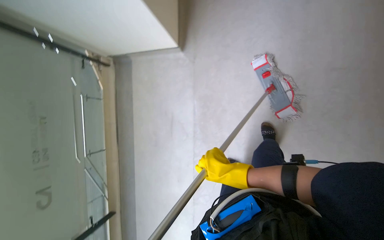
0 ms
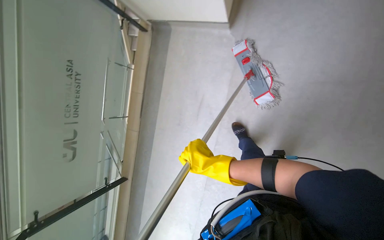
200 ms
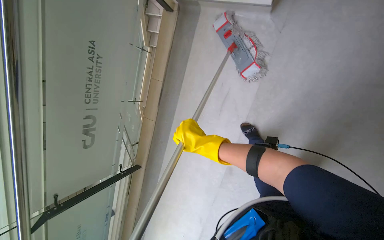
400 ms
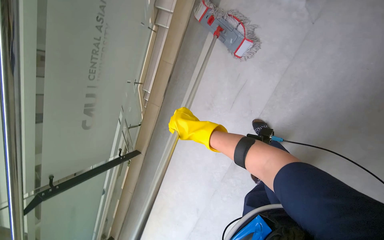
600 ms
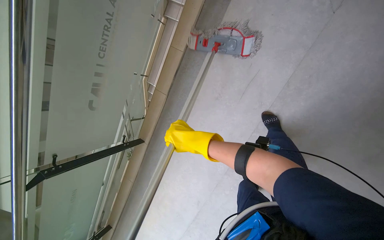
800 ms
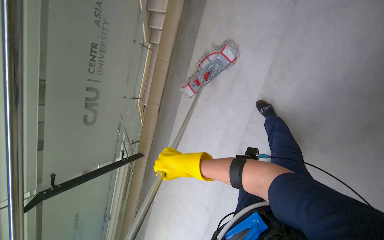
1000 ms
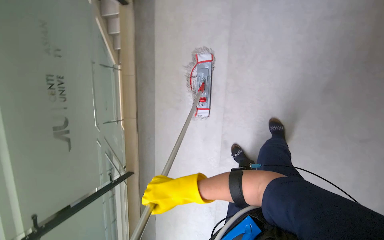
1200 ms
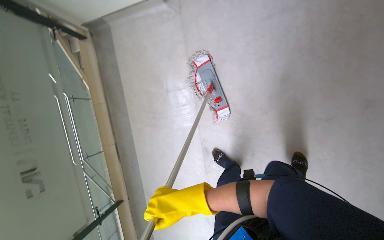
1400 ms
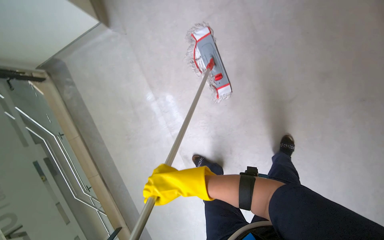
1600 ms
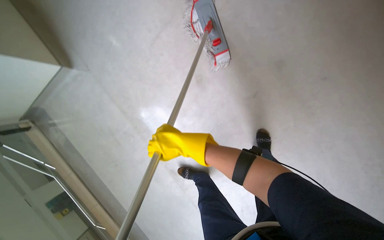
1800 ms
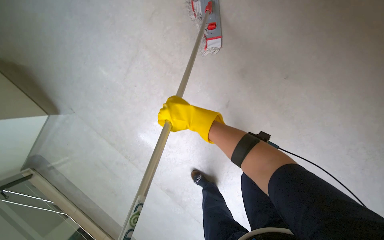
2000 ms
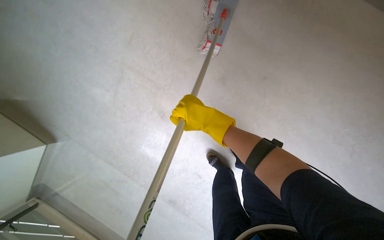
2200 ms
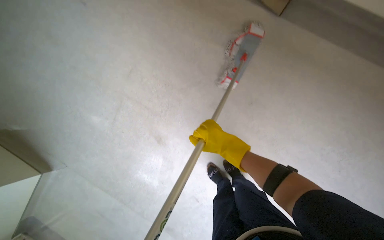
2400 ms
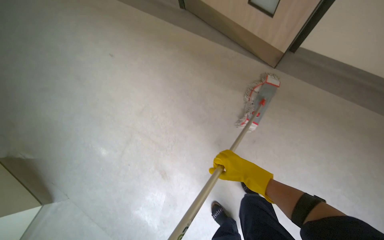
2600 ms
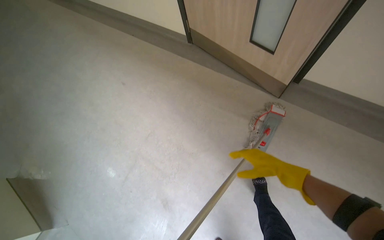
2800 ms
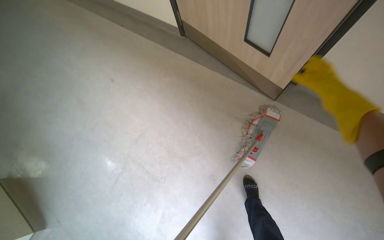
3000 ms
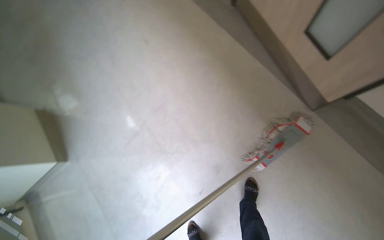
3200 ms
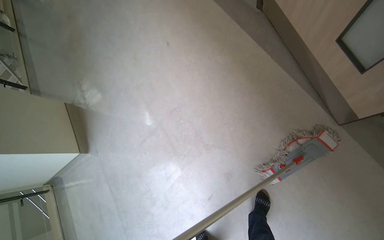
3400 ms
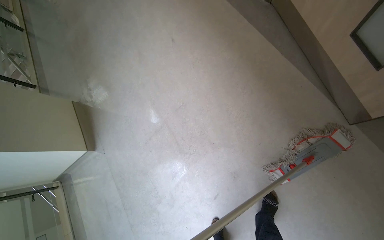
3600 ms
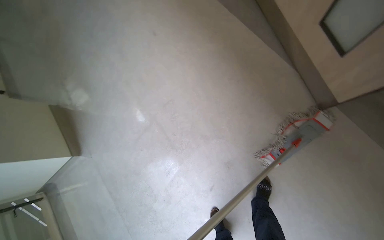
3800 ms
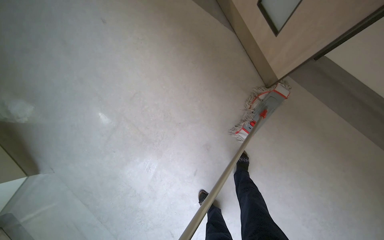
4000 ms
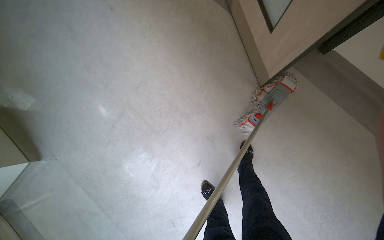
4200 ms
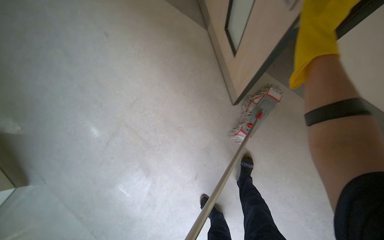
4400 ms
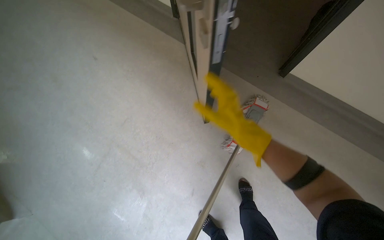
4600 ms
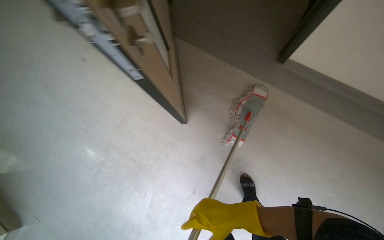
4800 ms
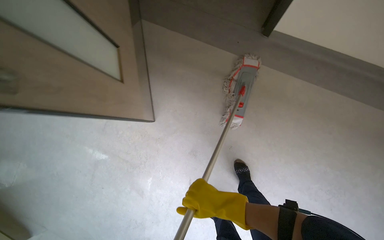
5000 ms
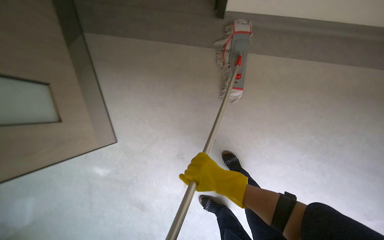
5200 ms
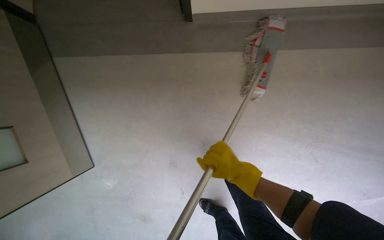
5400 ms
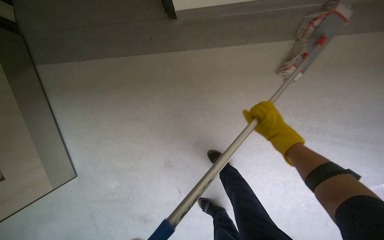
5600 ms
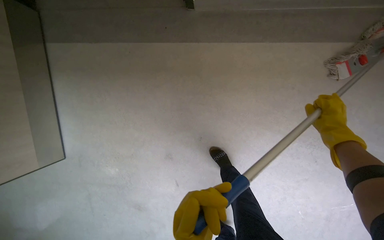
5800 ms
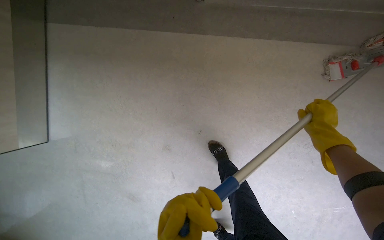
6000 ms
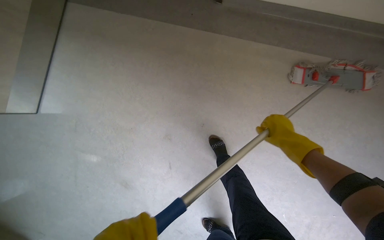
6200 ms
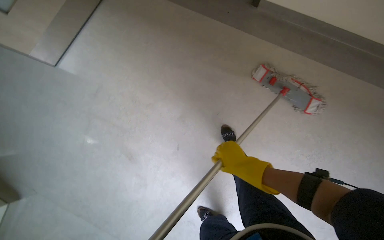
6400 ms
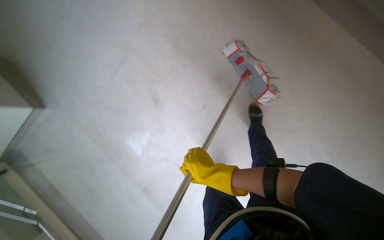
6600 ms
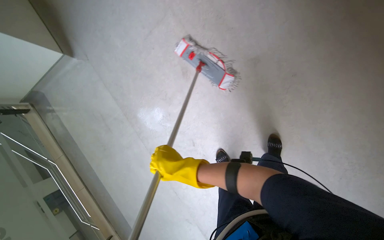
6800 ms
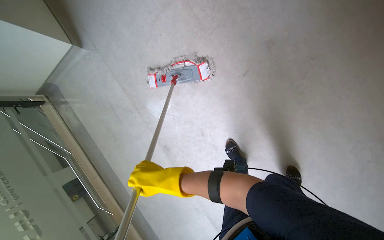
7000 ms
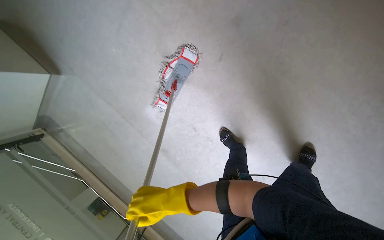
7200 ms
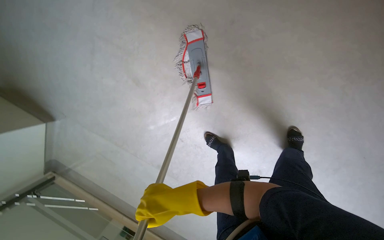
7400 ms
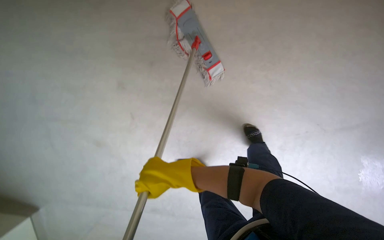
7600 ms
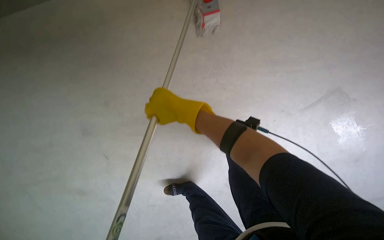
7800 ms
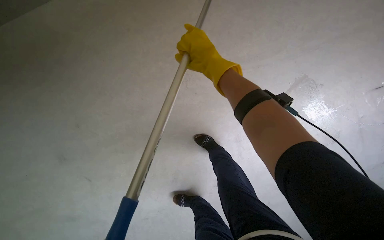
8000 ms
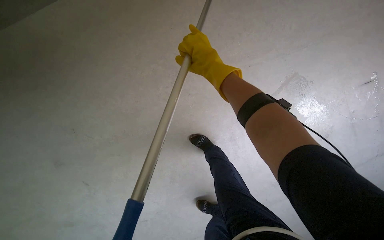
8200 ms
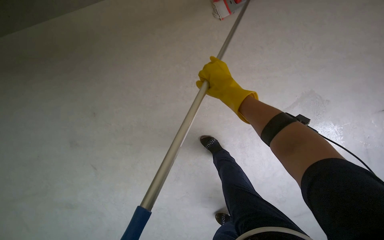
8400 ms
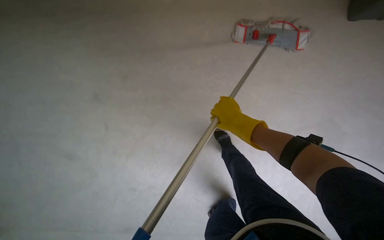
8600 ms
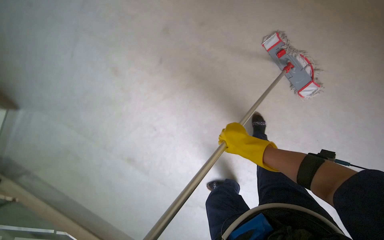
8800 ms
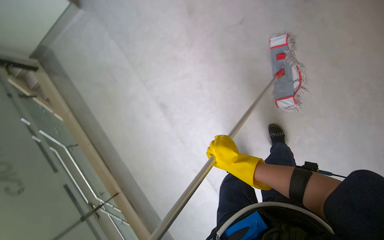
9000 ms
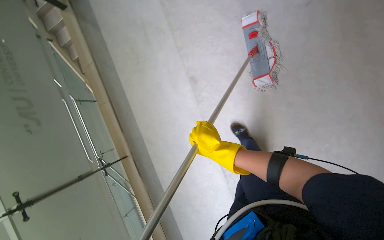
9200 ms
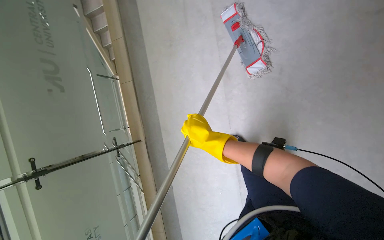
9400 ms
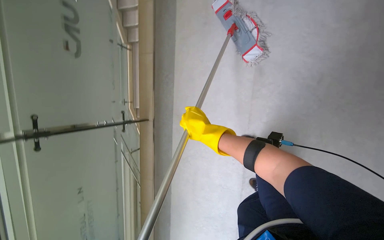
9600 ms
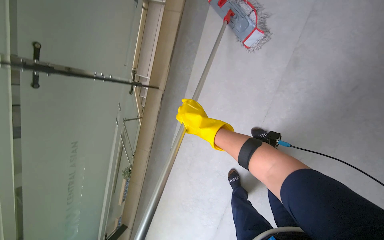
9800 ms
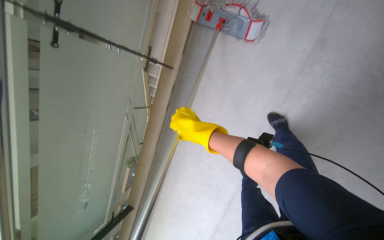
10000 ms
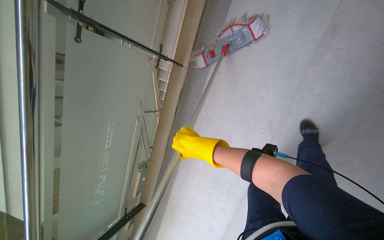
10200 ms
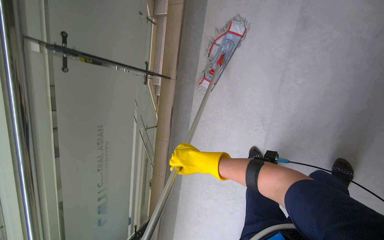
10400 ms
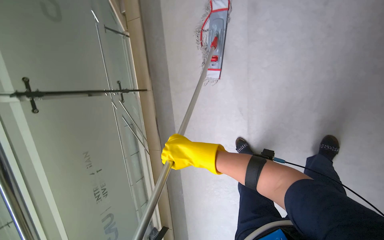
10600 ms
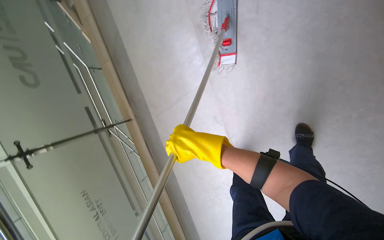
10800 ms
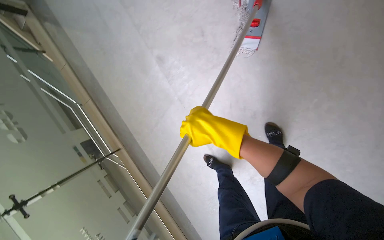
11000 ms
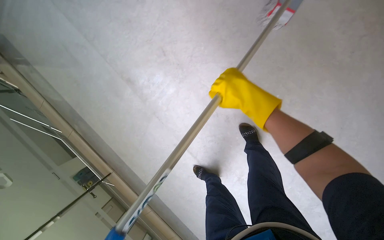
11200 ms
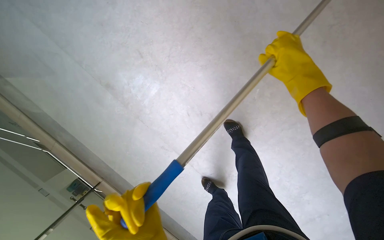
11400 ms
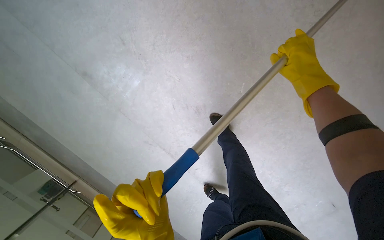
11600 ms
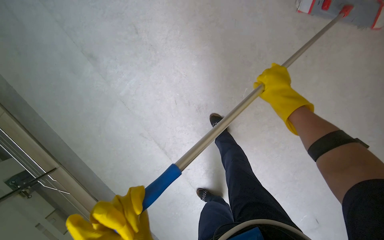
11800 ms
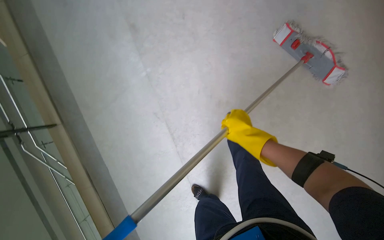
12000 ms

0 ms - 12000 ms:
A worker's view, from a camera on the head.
Job: mopping floor.
The whole recording: Mopping hallway floor. The worker mops the hallway floor with a flat mop, occasionally cleaning the mop in the bucket.
0 ms - 1600 ms: The wearer's head swings roughly 45 degrees to the right.
4400 ms - 6000 ms: The right hand moves farther from the camera and to the right, roughly 50 cm.
6000 ms - 7600 ms: The wearer moves some 40 cm.
9000 ms - 10400 ms: The camera travels some 50 cm. The view swings roughly 60 degrees to the left. The wearer looks roughly 30 degrees further upward. The scene rotates counterclockwise by approximately 70 degrees.

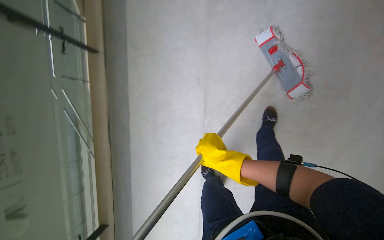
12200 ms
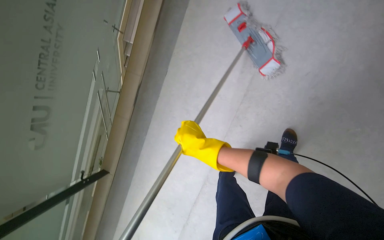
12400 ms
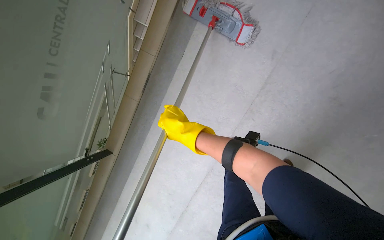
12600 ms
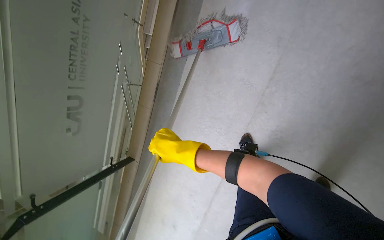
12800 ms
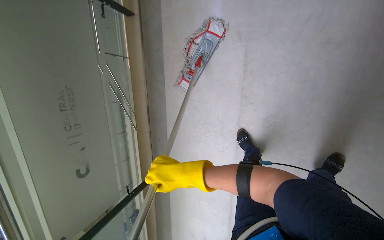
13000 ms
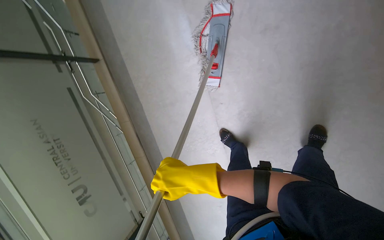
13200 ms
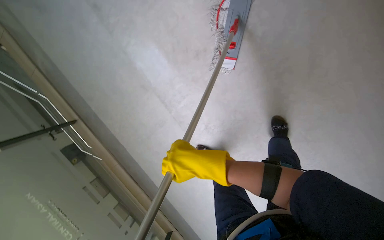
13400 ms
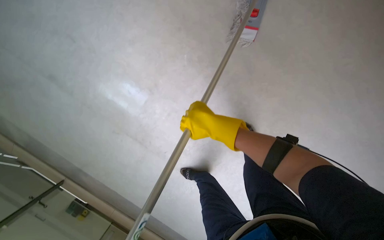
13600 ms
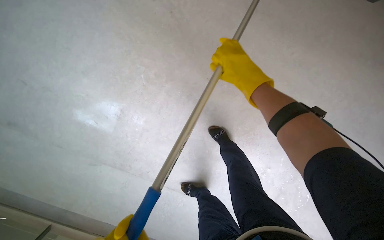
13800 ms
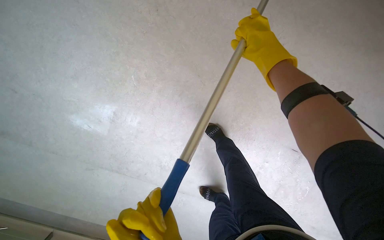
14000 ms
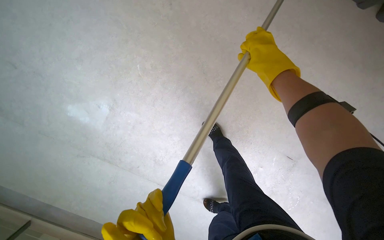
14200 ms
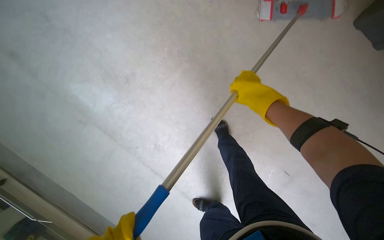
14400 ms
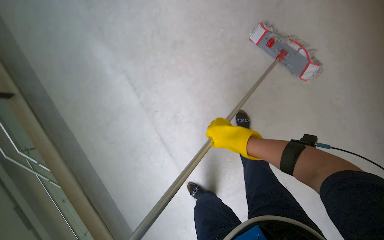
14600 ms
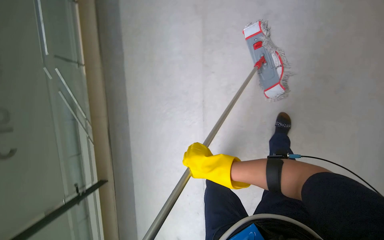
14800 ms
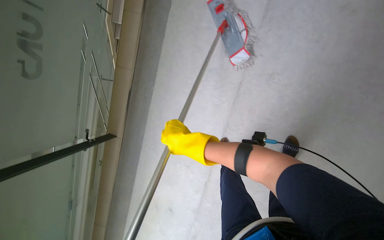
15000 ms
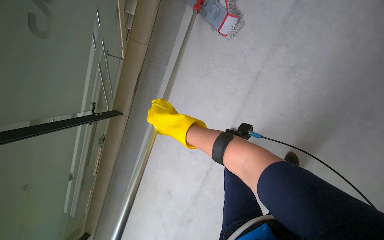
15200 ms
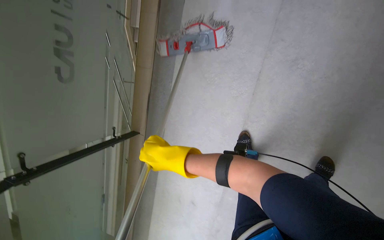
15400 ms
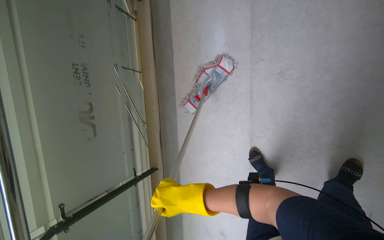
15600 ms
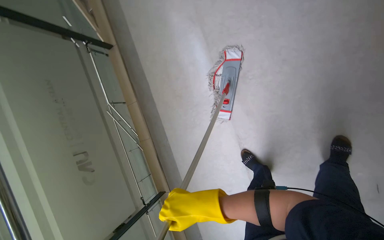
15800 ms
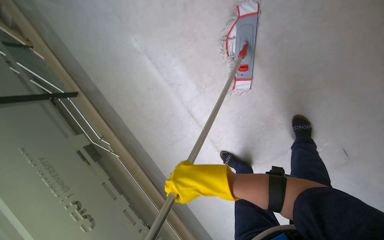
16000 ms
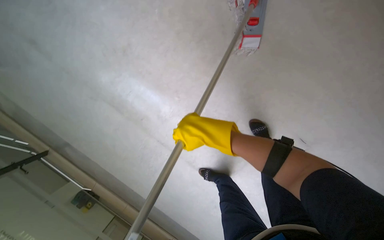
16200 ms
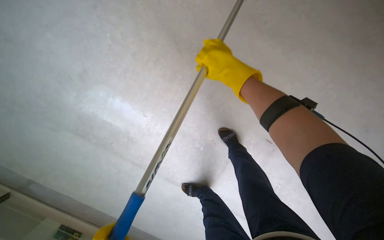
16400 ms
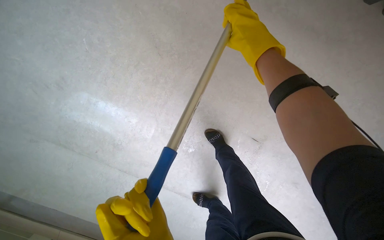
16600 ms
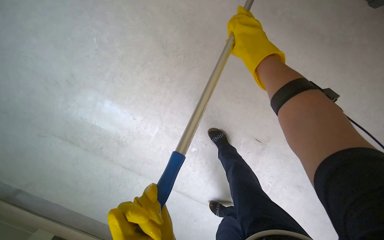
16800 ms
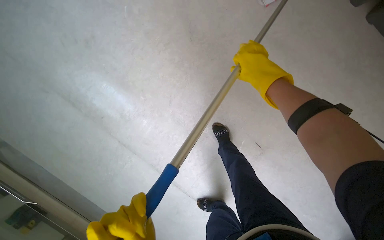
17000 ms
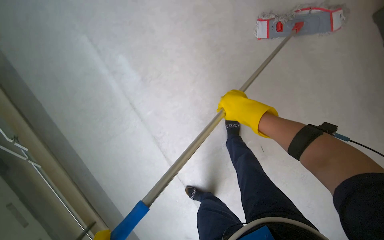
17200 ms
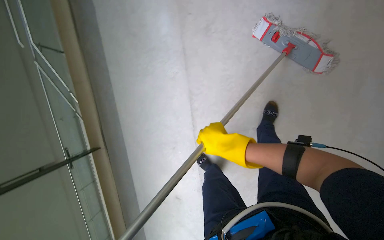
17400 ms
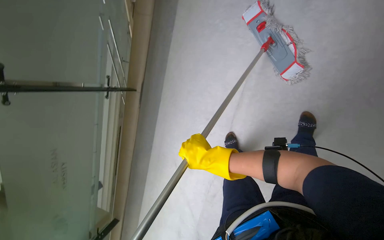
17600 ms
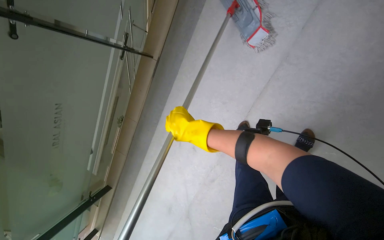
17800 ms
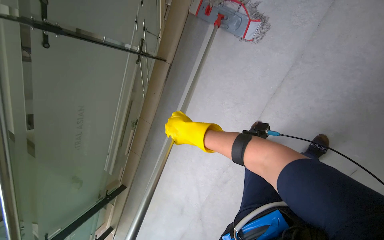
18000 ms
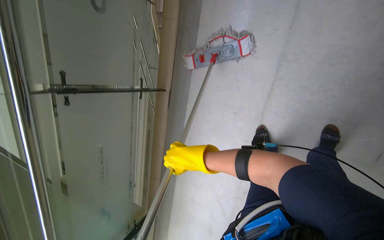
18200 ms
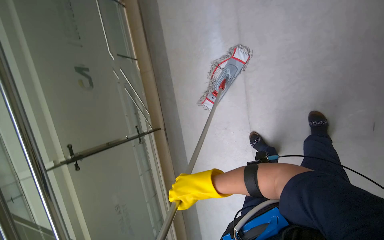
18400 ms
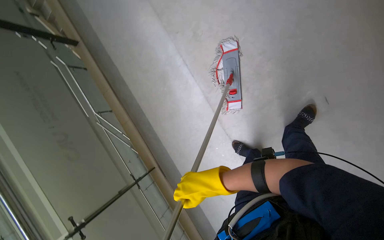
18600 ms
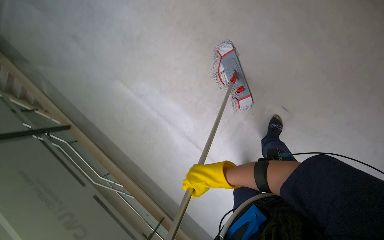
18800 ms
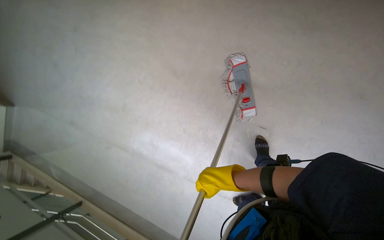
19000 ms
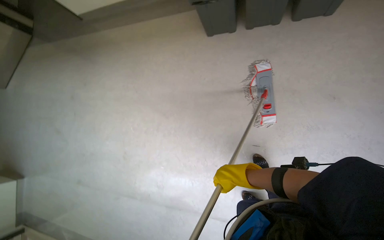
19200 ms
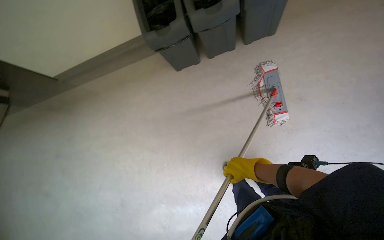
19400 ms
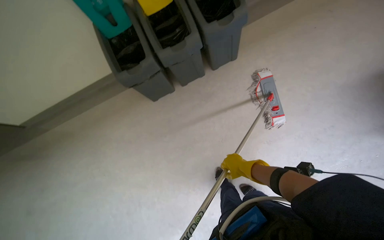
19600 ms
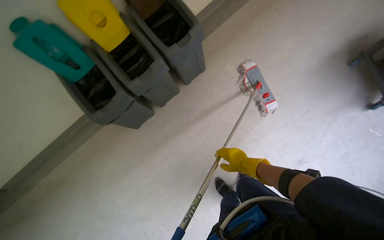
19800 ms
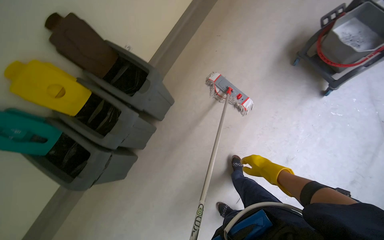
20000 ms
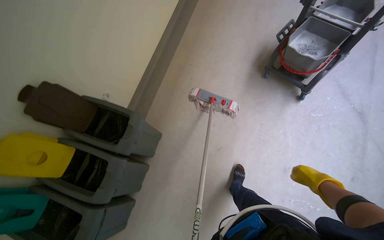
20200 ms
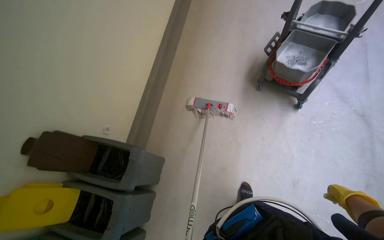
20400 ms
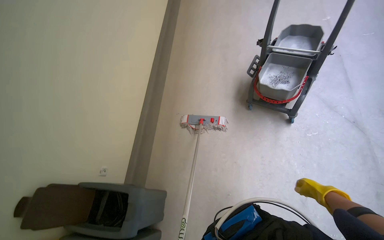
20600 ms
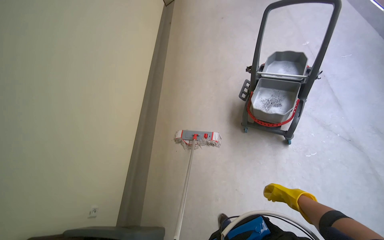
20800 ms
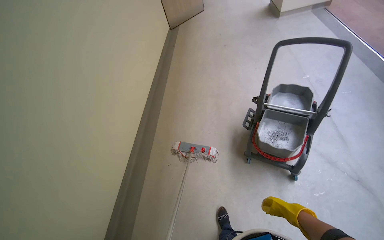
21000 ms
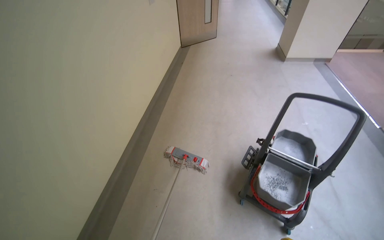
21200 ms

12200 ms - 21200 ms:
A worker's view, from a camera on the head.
Job: mopping floor.
The whole recording: Mopping hallway floor. The worker mops the hallway floor with a flat mop, occasionally cleaning the mop in the bucket.
12200 ms - 13800 ms: The head travels some 40 cm. Everything in view rotates approximately 30 degrees counterclockwise.
13800 ms - 15200 ms: The wearer looks approximately 15 degrees further downward. The right hand goes some 20 cm down the picture and to the left.
16600 ms - 18200 ms: The wearer moves some 50 cm. The view tilts some 35 degrees downward. The scene rotates clockwise by about 60 degrees.
18200 ms - 19800 ms: The view tips upward by about 30 degrees. Everything in view rotates about 50 degrees counterclockwise.
